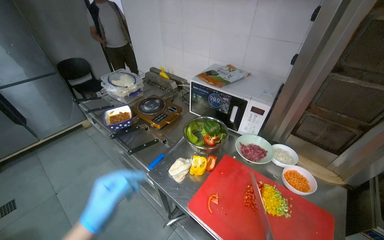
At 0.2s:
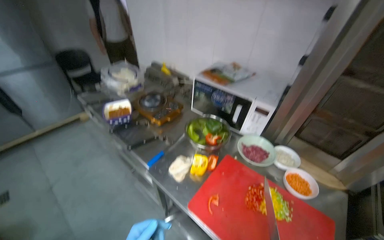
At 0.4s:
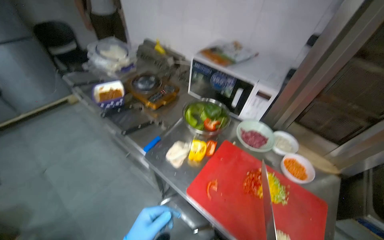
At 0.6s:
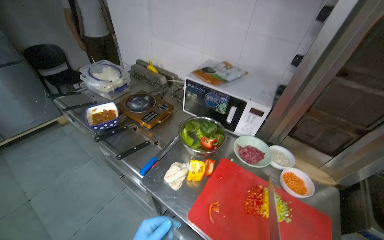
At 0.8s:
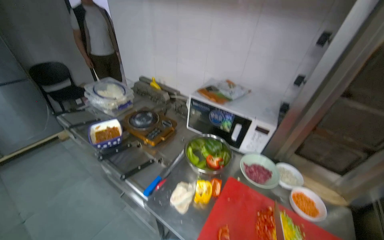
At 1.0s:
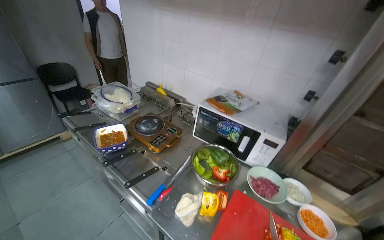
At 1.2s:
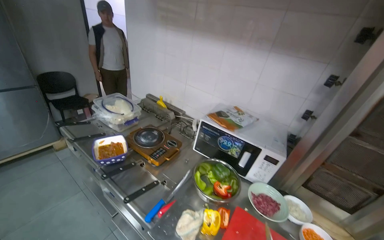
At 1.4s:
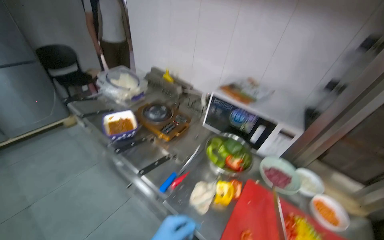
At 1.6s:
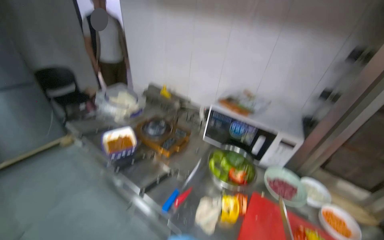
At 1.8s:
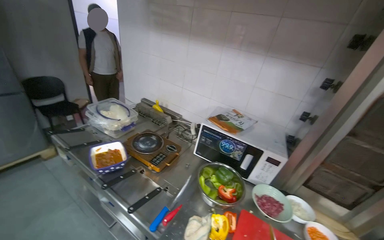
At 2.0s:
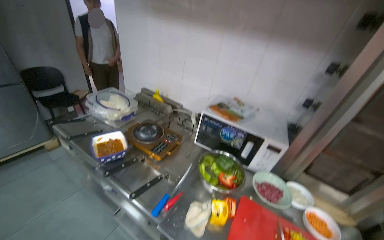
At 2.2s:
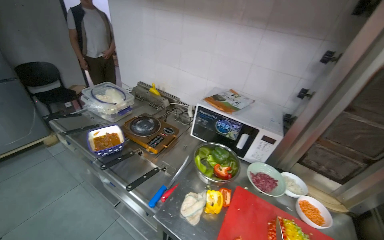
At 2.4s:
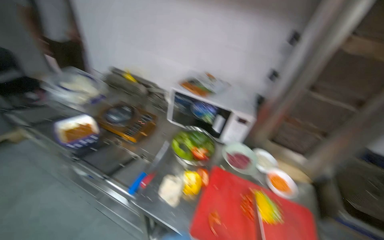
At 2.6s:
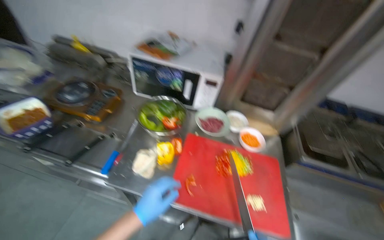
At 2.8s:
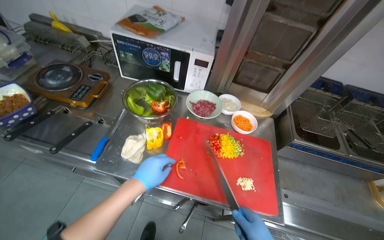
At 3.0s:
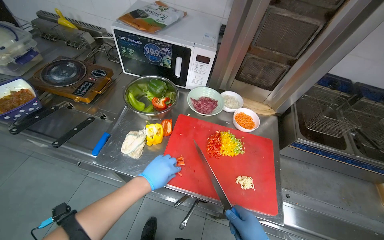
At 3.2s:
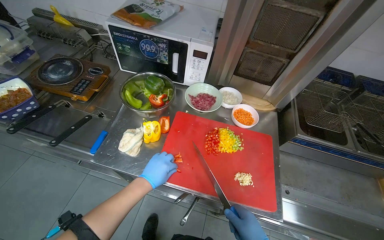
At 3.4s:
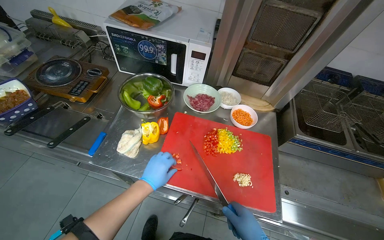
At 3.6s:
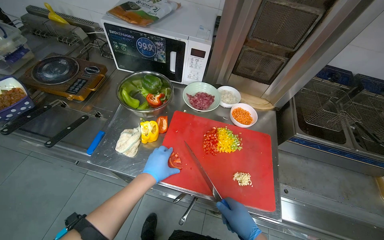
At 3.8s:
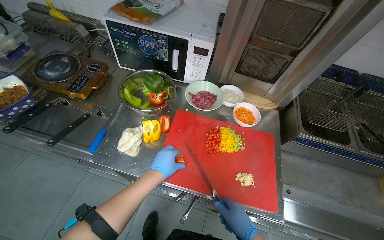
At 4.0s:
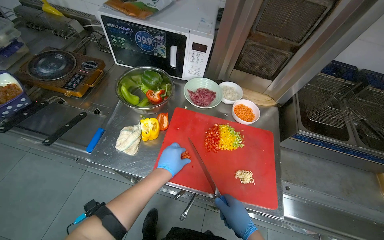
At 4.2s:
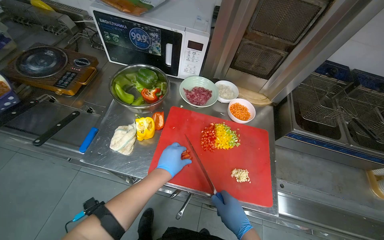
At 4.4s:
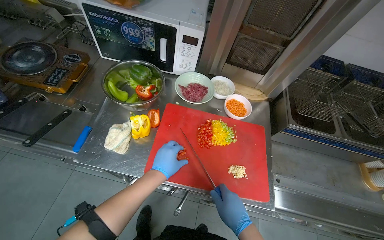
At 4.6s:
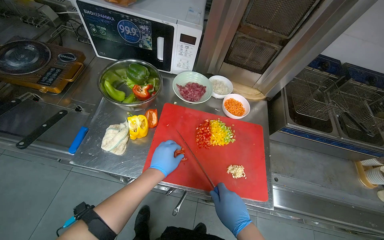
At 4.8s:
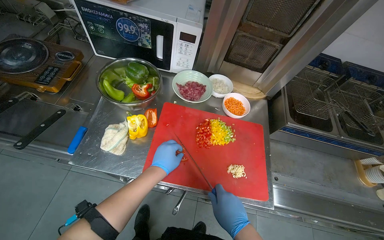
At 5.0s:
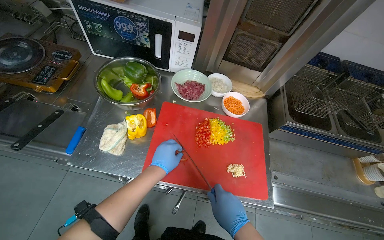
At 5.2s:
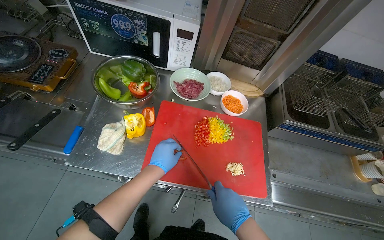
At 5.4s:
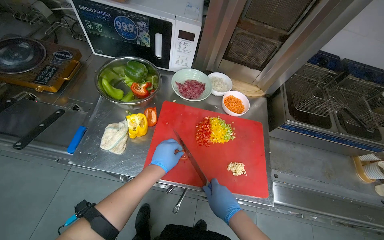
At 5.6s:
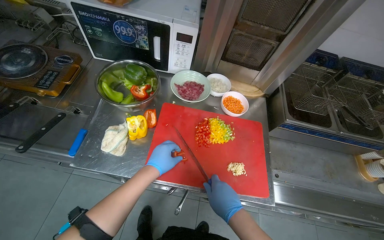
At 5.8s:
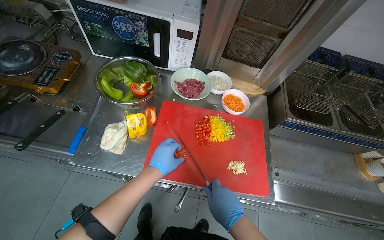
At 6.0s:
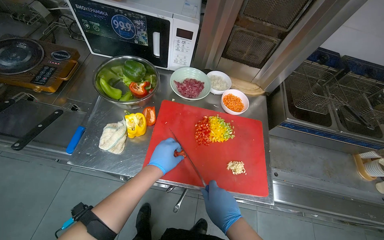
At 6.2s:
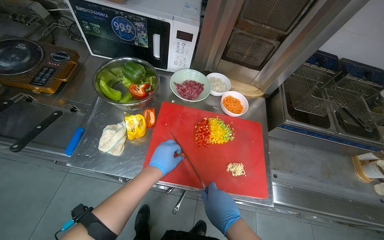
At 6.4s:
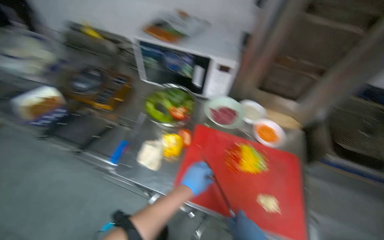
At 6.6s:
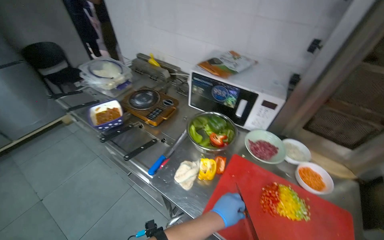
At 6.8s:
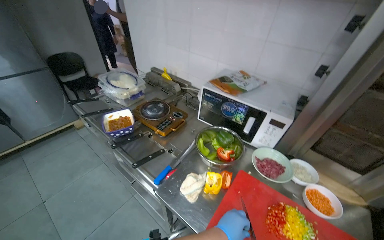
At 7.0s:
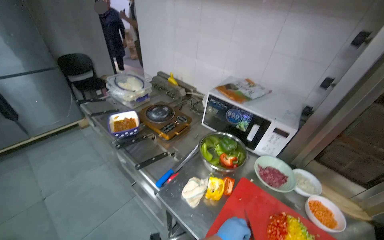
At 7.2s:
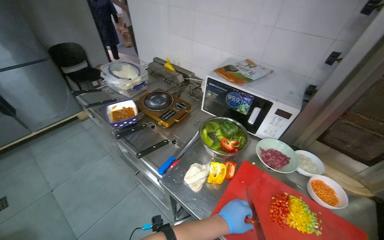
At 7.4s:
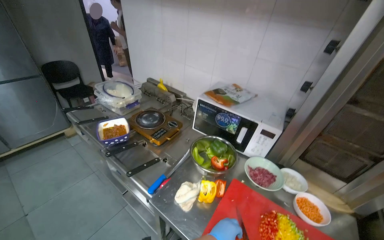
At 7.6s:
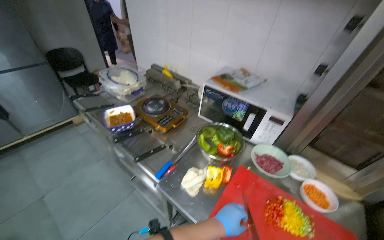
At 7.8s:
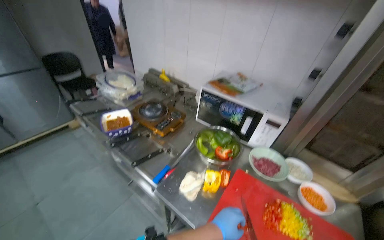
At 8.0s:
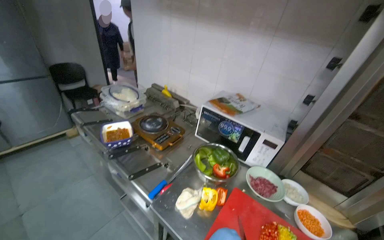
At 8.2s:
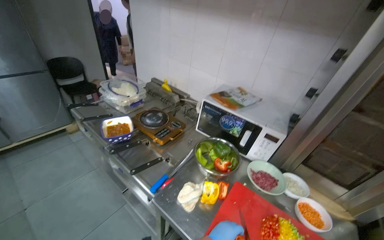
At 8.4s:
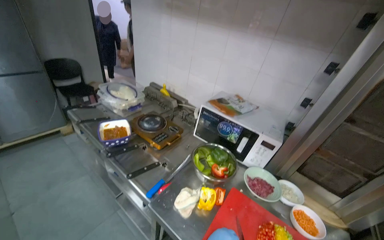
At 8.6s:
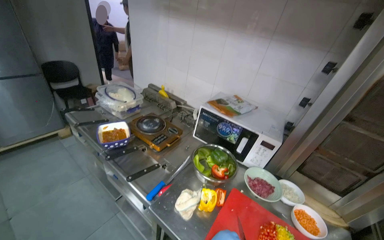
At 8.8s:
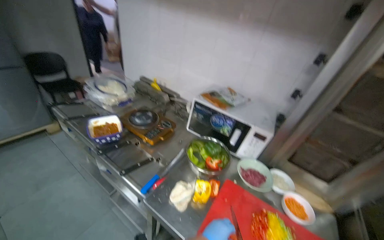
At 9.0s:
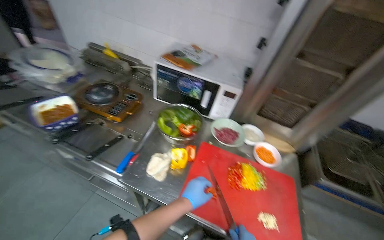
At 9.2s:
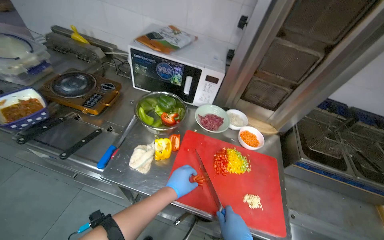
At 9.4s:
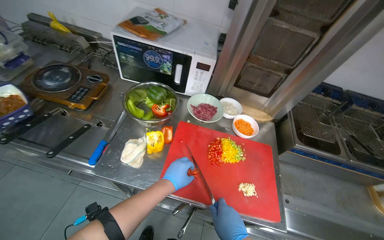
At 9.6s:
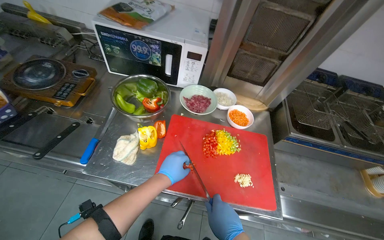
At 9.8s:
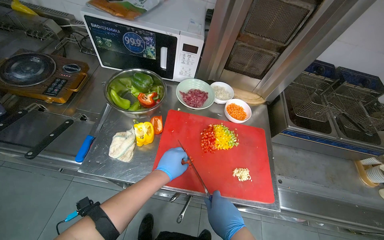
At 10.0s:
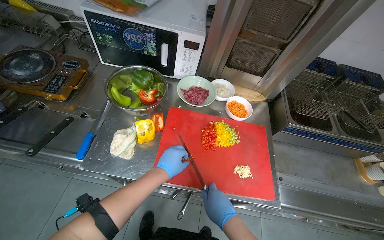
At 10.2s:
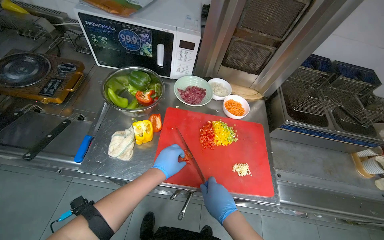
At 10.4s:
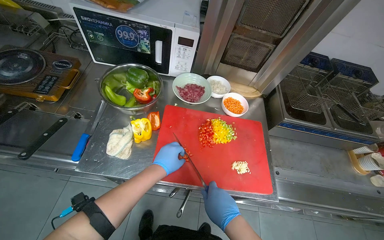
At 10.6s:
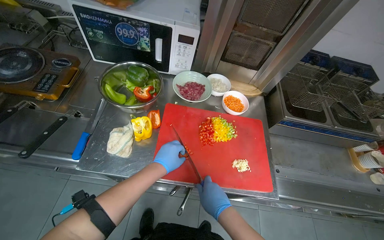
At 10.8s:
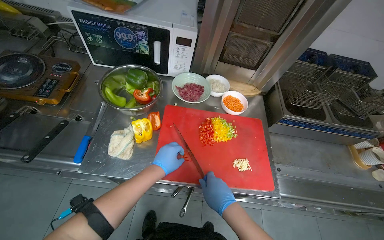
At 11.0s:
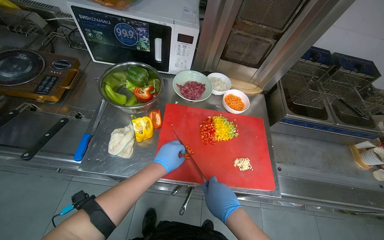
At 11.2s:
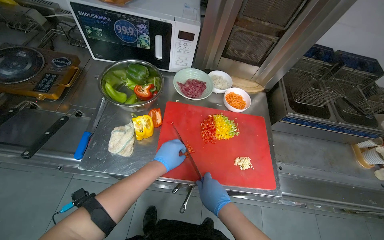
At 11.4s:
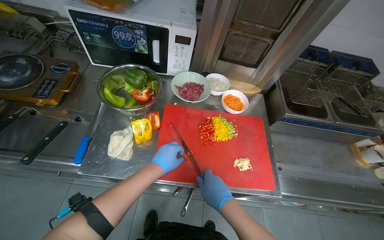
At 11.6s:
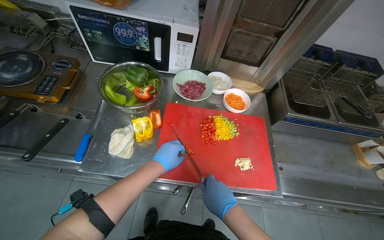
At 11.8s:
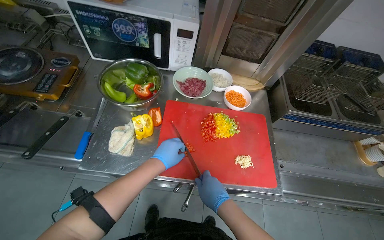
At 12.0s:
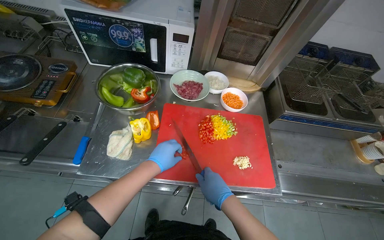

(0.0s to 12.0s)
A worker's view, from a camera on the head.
Job: preparing food.
The whole recording: Slicing peppers on cutting board. The worker slices various colored peppers on a red cutting board.
1.6s - 3.0s: The head rotates about 20 degrees to the right. The wearer looks roughly 20 degrees further downward.
4.4s - 6.0s: The hands work in one place, with small movements.
6.0s - 7.6s: The head rotates approximately 30 degrees to the left. The view tilts roughly 20 degrees upward.
9.0s - 10.4s: The view tilts approximately 15 degrees downward.
10.4s - 12.0s: The hands work in one place, with small movements.

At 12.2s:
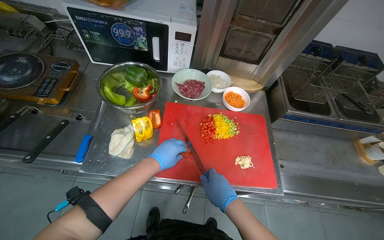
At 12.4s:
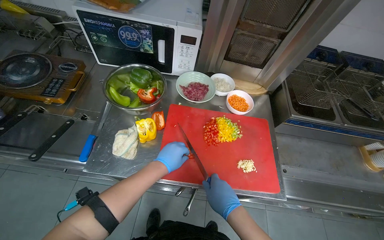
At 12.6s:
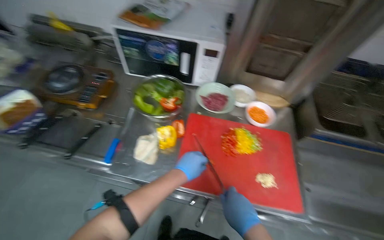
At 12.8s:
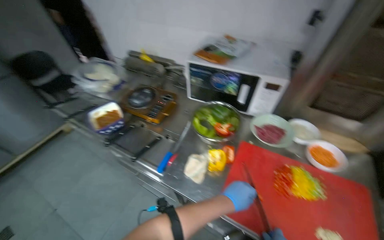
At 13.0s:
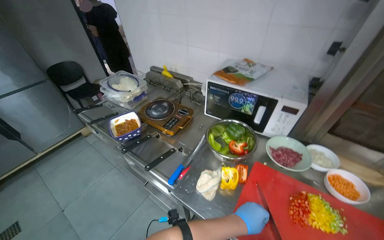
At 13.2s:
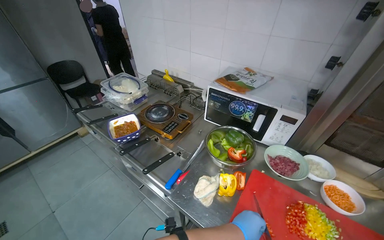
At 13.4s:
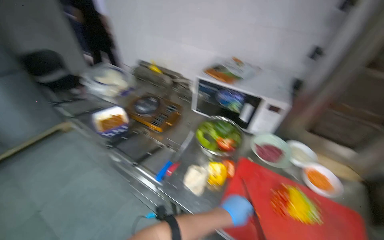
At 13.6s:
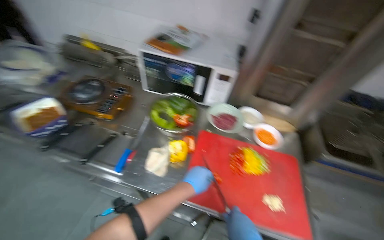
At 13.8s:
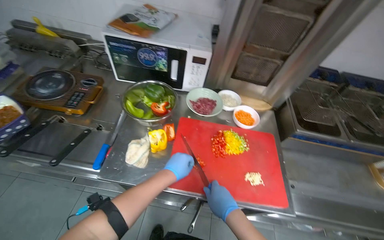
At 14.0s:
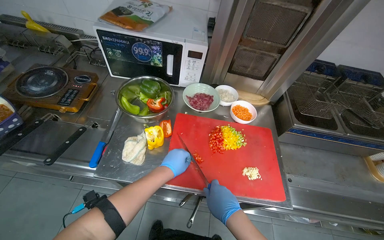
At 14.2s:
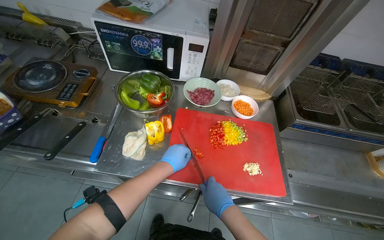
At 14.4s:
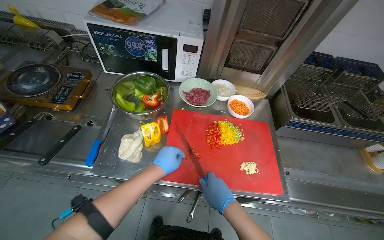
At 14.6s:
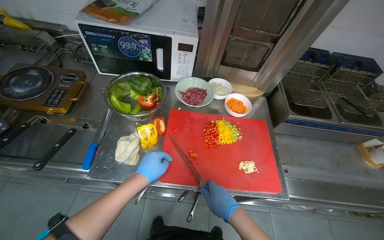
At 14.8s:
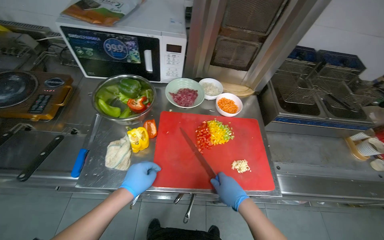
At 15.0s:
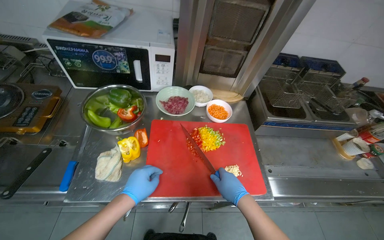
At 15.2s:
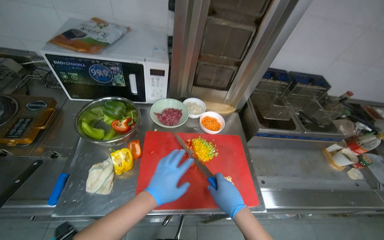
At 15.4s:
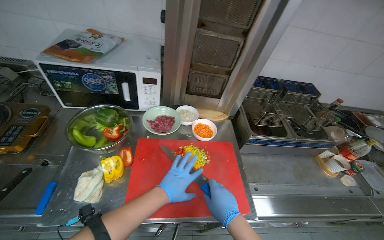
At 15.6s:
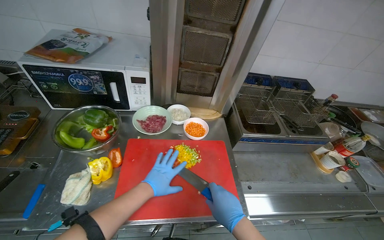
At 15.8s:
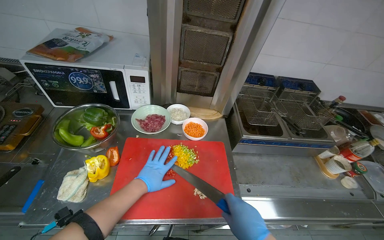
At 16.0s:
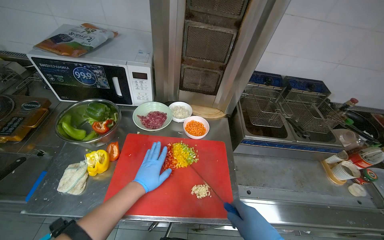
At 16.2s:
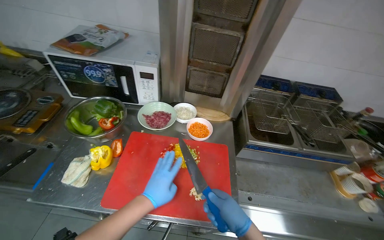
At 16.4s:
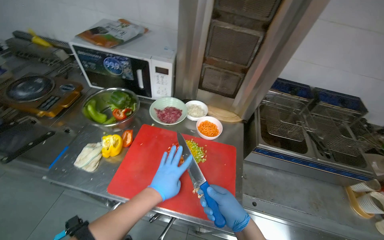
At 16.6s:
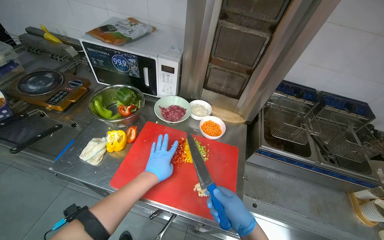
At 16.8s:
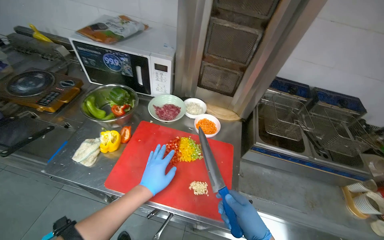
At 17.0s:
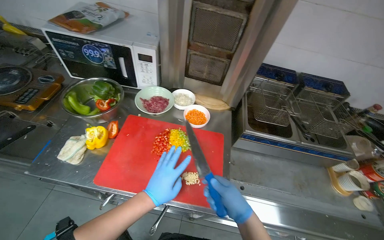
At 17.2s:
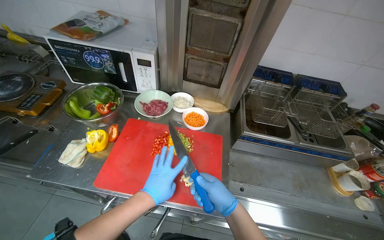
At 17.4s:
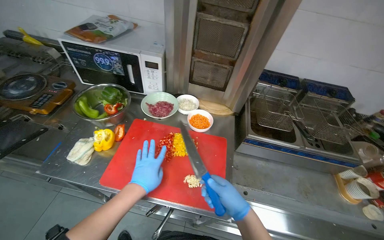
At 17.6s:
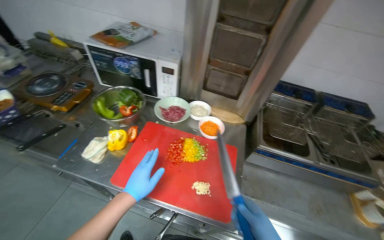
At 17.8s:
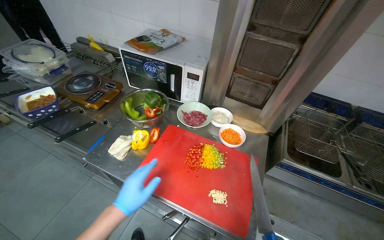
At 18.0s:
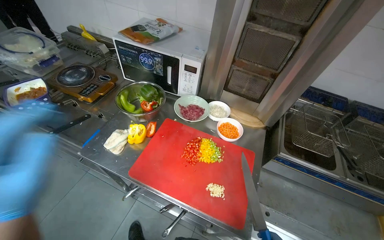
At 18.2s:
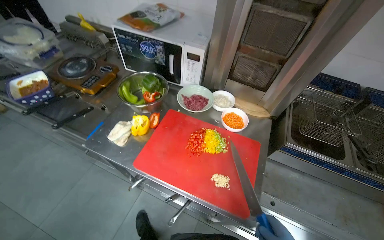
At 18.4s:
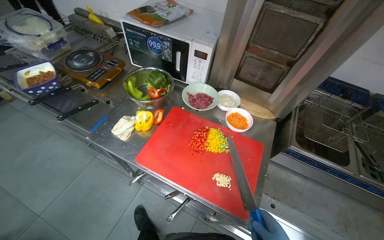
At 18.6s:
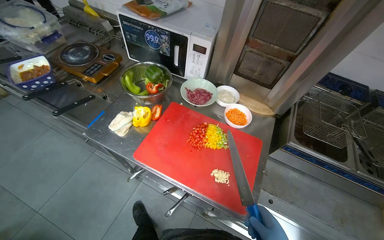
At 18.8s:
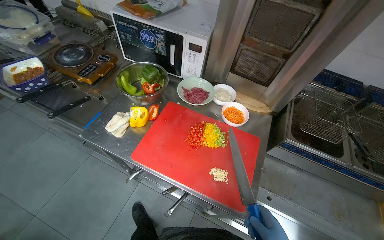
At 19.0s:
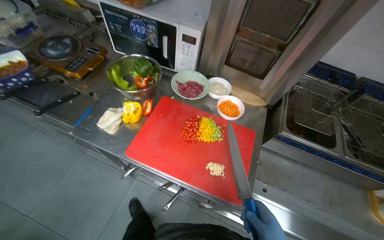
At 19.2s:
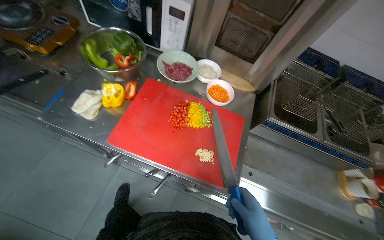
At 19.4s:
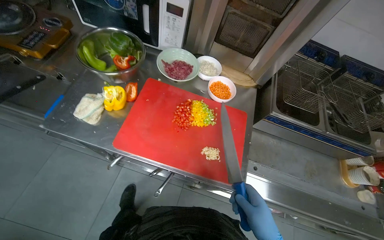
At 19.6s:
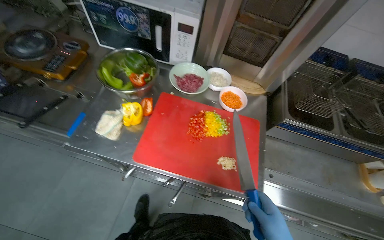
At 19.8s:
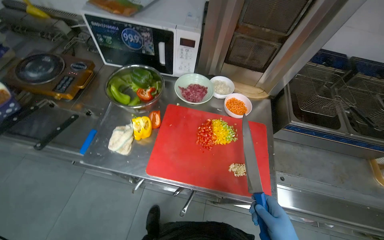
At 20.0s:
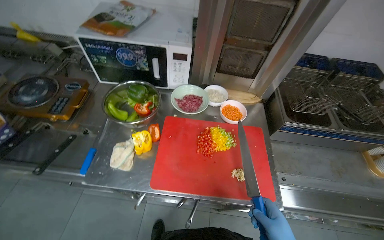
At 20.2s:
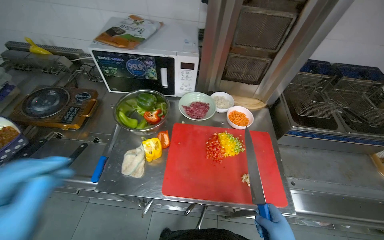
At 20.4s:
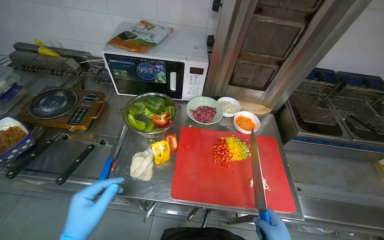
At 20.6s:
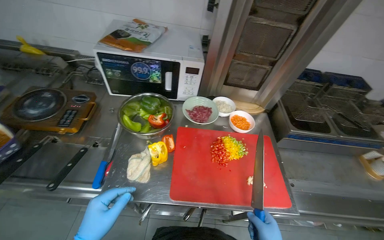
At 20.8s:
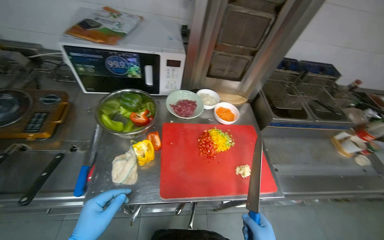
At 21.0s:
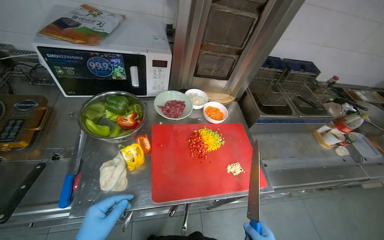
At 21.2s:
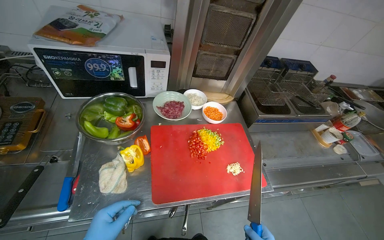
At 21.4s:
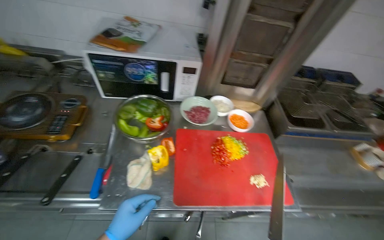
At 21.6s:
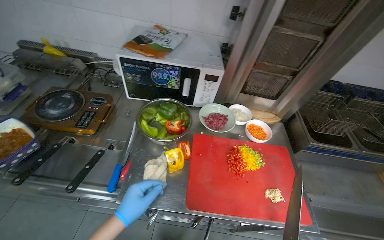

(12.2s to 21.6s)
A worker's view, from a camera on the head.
Job: preparing food.
The whole recording: Slicing peppers on cutting board. The worker slices various colored peppers on a red cutting board.
17.0s - 18.4s: The wearer looks about 15 degrees further to the left.
